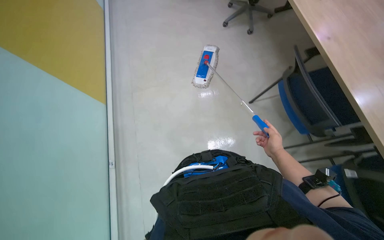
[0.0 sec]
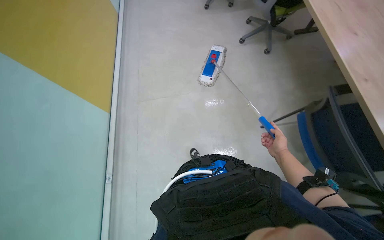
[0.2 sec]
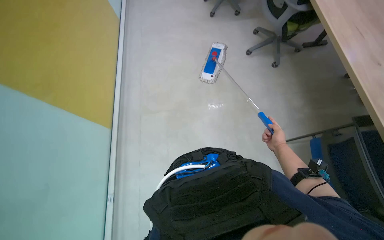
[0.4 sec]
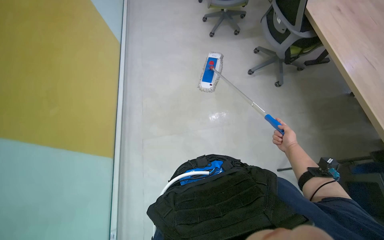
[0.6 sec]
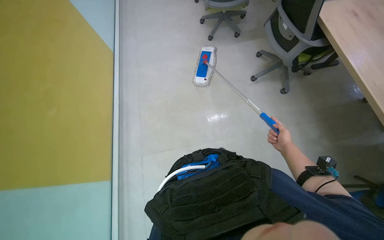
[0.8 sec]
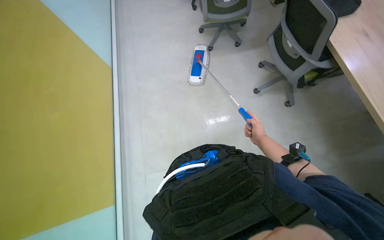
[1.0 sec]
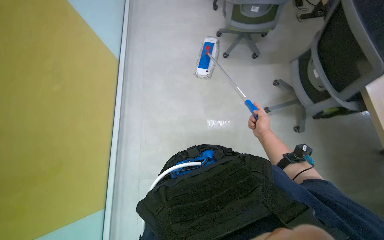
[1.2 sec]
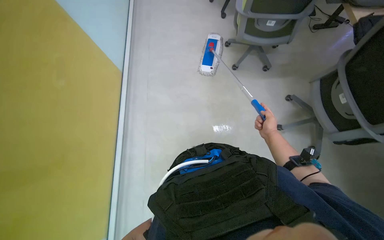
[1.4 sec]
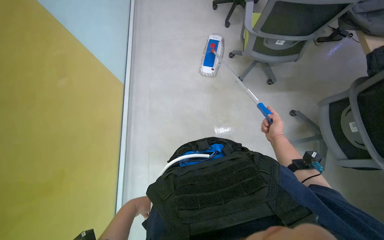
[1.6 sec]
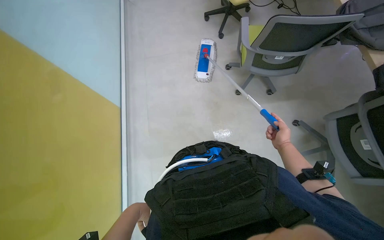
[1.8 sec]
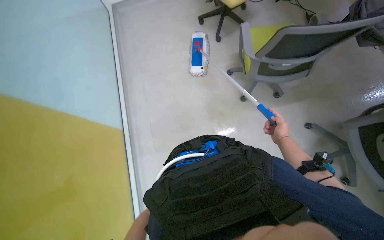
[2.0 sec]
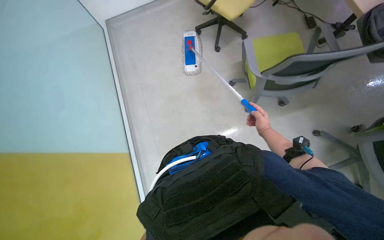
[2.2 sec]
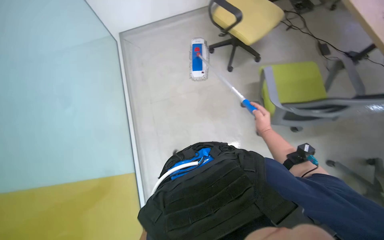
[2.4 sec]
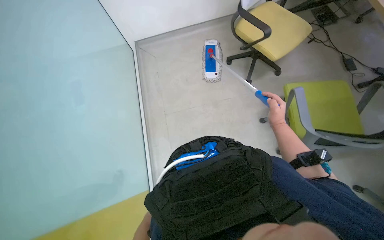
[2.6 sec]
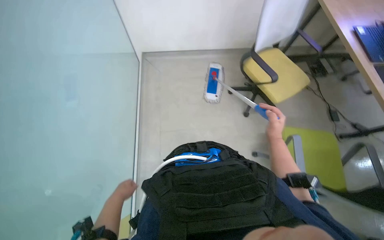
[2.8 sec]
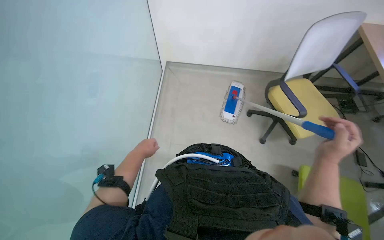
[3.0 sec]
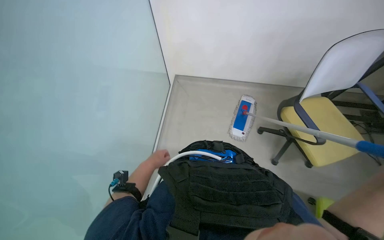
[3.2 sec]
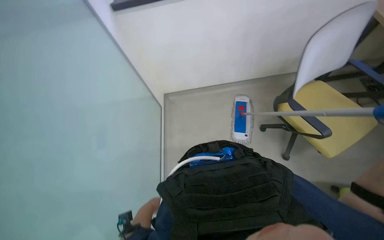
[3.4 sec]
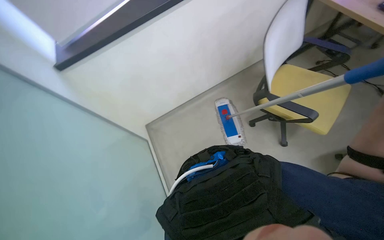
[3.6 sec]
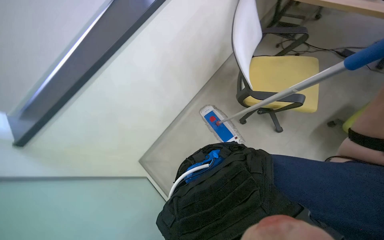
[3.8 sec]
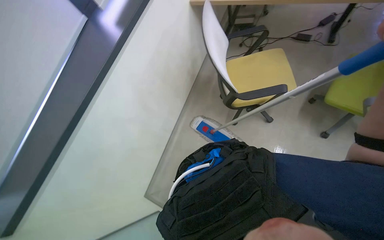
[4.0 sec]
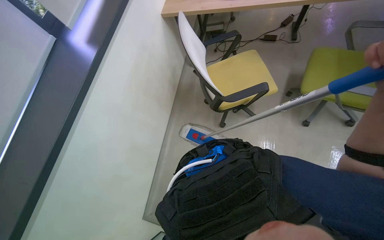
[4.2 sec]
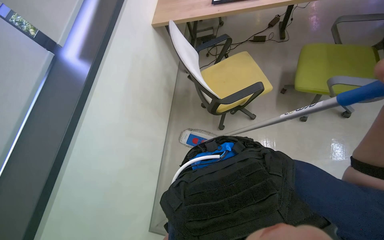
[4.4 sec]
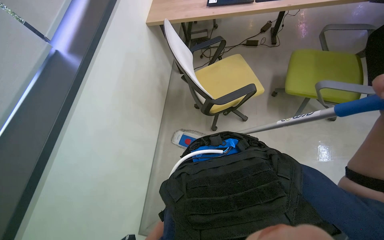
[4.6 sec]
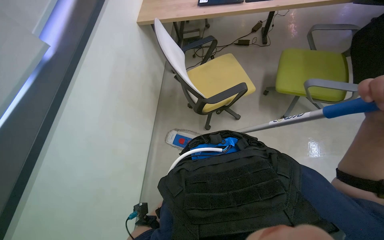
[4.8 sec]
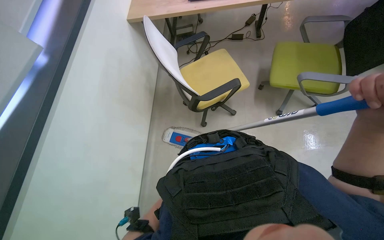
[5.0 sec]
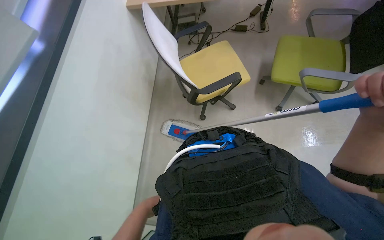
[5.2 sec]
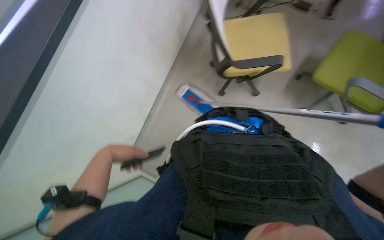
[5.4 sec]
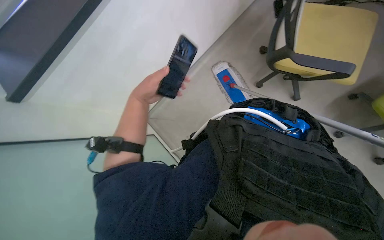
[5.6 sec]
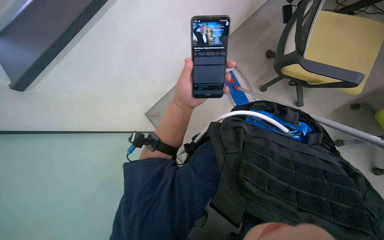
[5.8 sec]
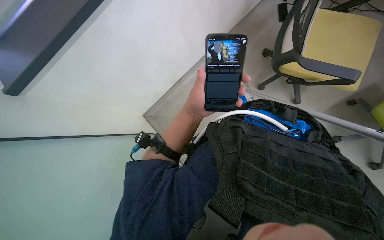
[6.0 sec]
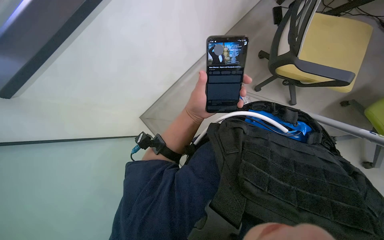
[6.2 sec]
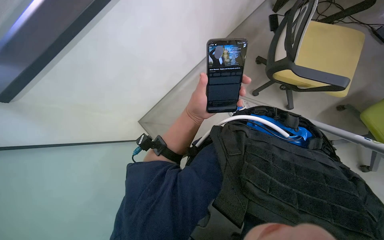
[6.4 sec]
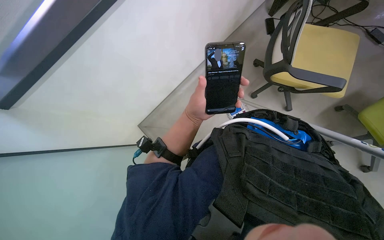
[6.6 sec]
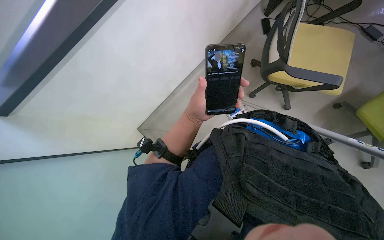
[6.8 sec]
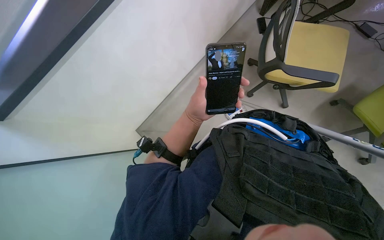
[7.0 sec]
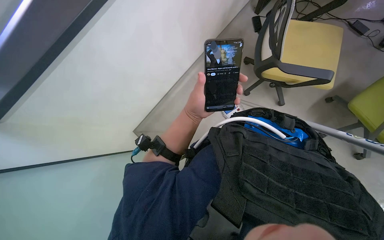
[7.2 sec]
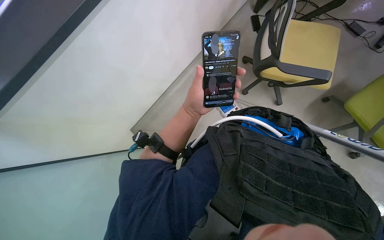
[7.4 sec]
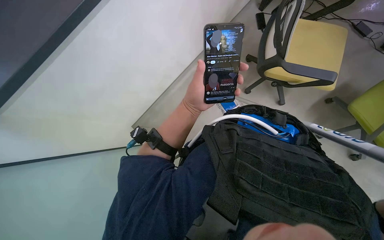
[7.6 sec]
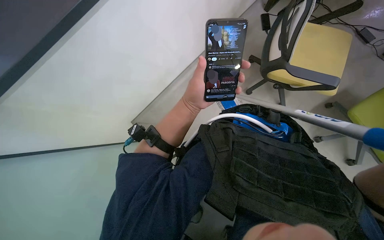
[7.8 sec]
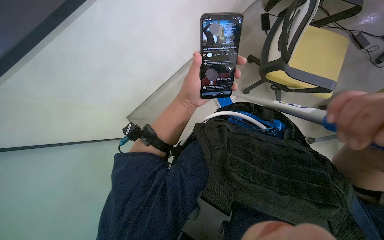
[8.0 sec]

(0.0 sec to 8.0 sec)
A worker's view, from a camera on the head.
Job: mopping floor.
The whole recording: Mopping office floor. The worker mops the office floor, moving chairs to access the area.
0.0 sec - 1.6 sec: The wearer moves roughly 1.5 m.
1.6 sec - 3.2 sec: The view tilts some 20 degrees upward.
3.2 sec - 4.8 sec: The head turns to the right by some 60 degrees. The camera pitches upward, by approximately 20 degrees.
4.8 sec - 6.4 sec: The wearer looks about 20 degrees further downward. The scene rotates clockwise by approximately 35 degrees.

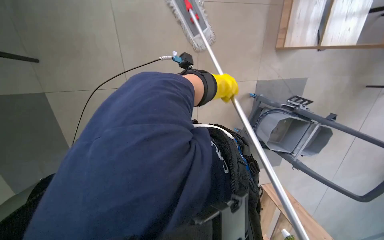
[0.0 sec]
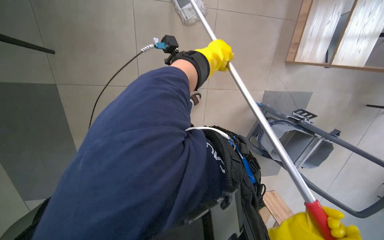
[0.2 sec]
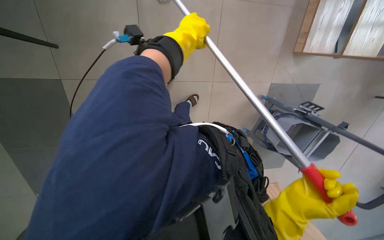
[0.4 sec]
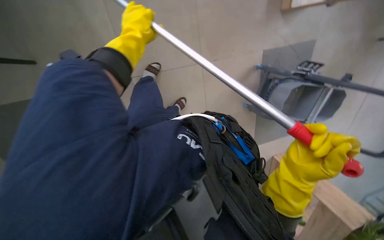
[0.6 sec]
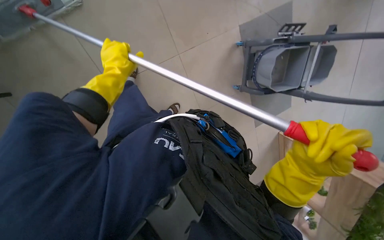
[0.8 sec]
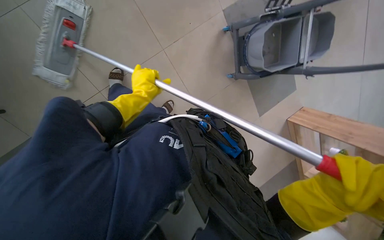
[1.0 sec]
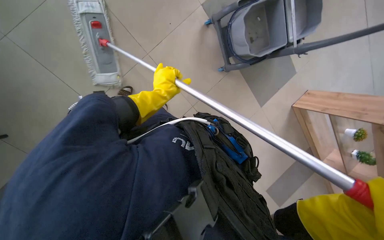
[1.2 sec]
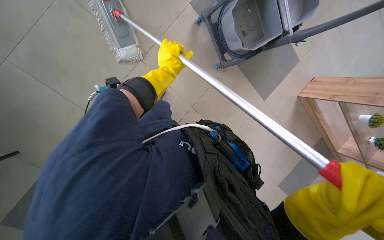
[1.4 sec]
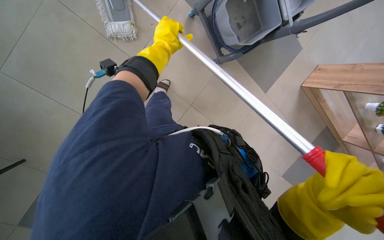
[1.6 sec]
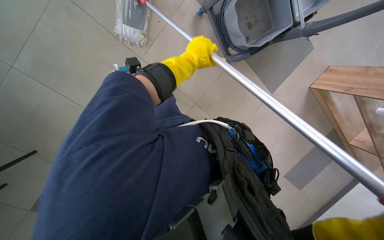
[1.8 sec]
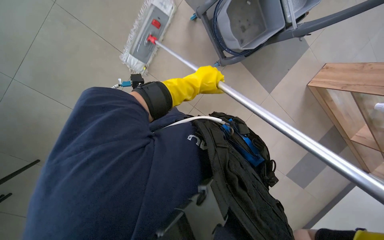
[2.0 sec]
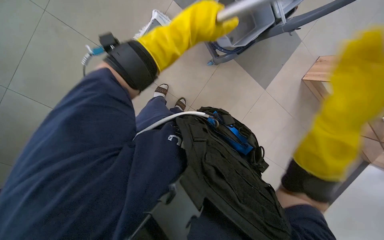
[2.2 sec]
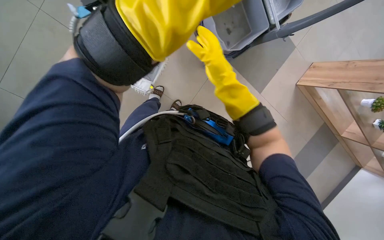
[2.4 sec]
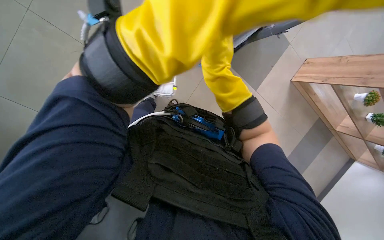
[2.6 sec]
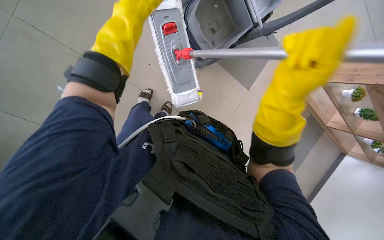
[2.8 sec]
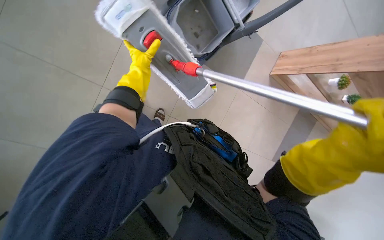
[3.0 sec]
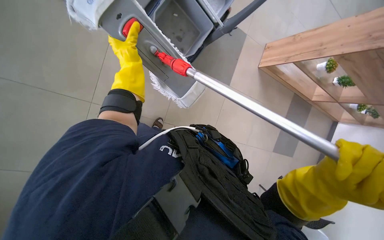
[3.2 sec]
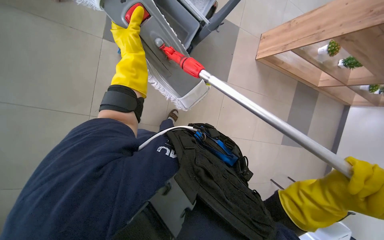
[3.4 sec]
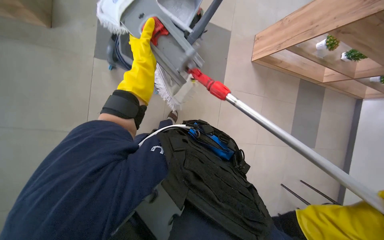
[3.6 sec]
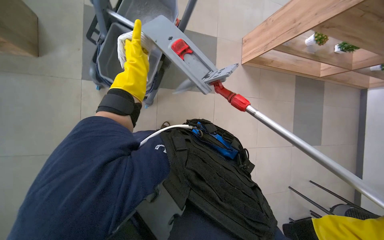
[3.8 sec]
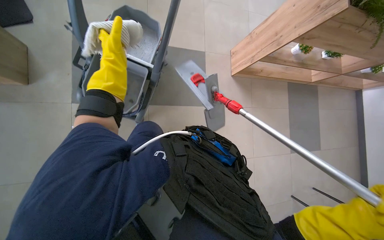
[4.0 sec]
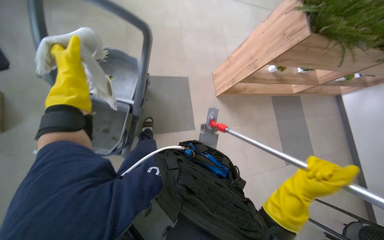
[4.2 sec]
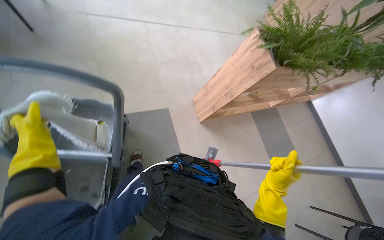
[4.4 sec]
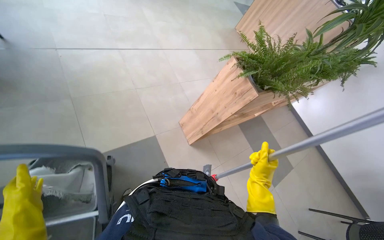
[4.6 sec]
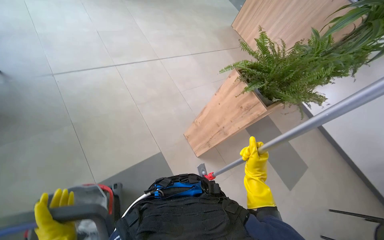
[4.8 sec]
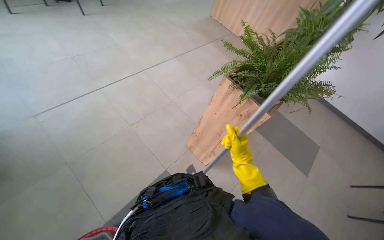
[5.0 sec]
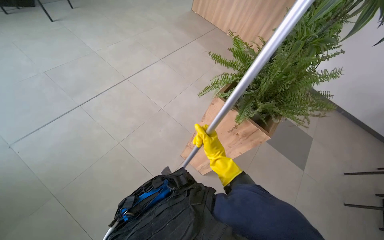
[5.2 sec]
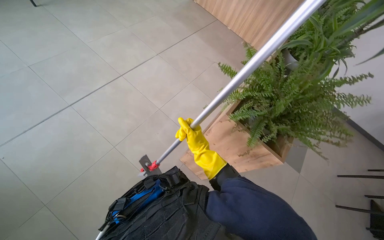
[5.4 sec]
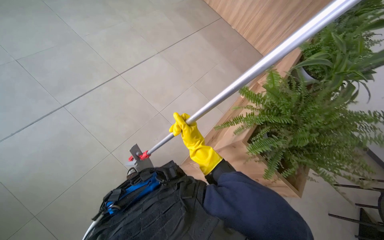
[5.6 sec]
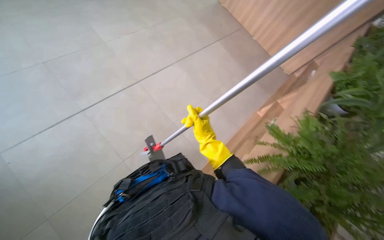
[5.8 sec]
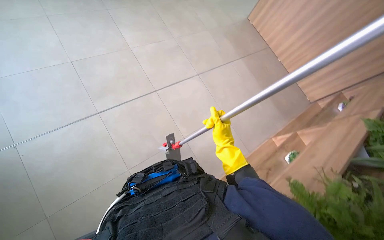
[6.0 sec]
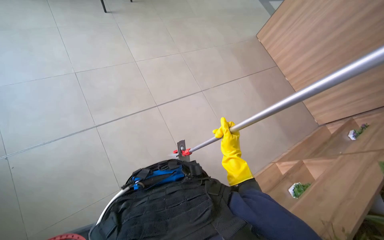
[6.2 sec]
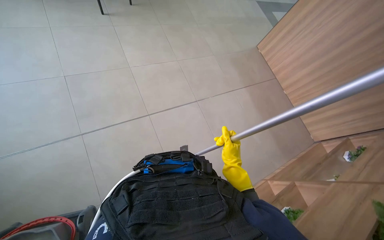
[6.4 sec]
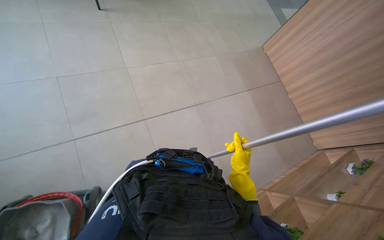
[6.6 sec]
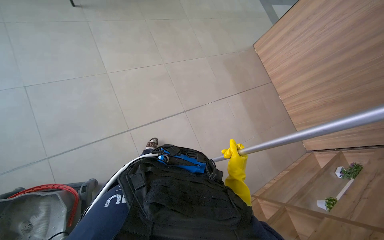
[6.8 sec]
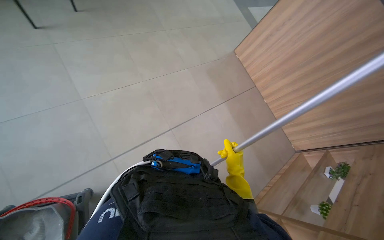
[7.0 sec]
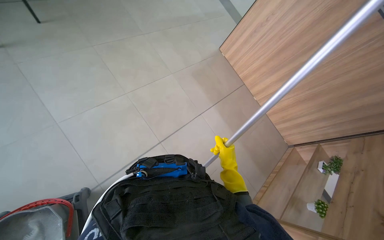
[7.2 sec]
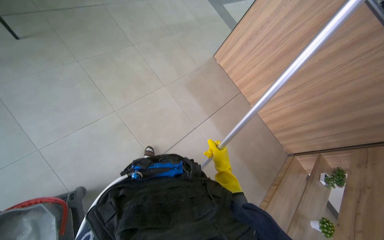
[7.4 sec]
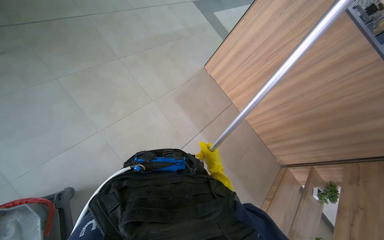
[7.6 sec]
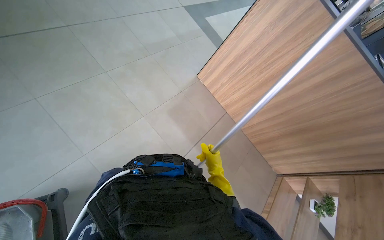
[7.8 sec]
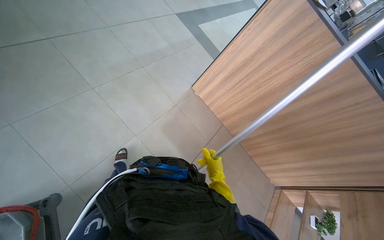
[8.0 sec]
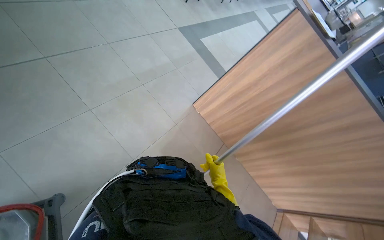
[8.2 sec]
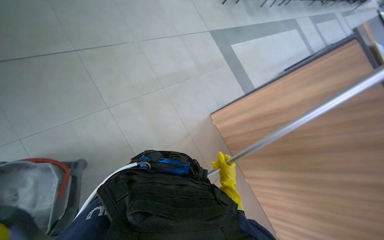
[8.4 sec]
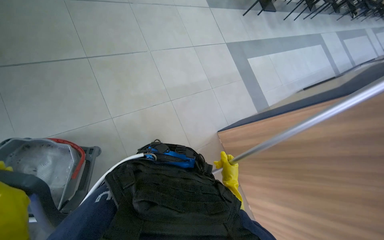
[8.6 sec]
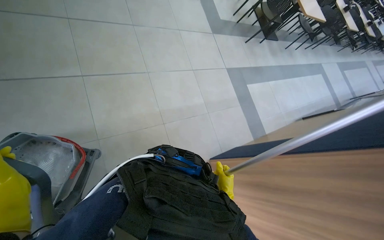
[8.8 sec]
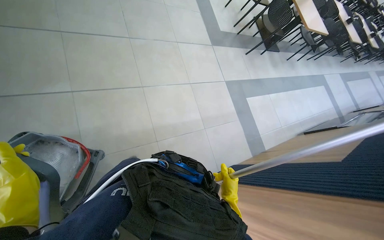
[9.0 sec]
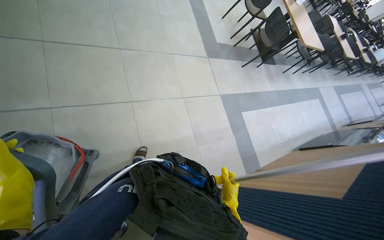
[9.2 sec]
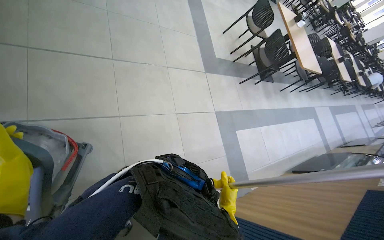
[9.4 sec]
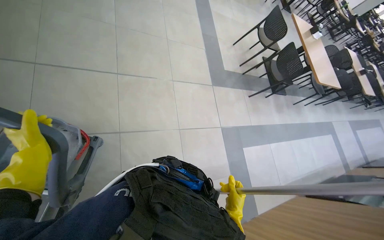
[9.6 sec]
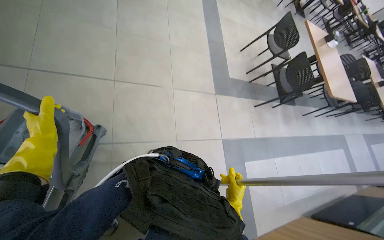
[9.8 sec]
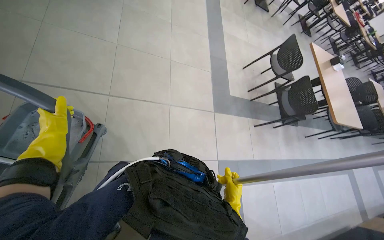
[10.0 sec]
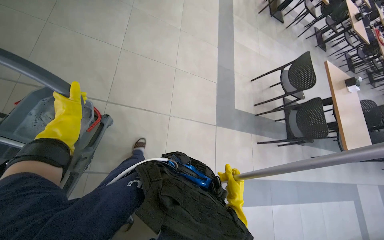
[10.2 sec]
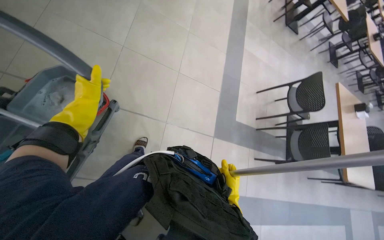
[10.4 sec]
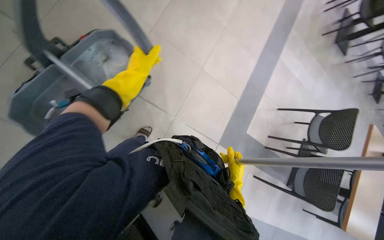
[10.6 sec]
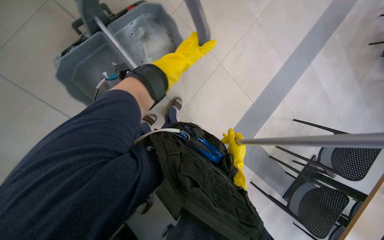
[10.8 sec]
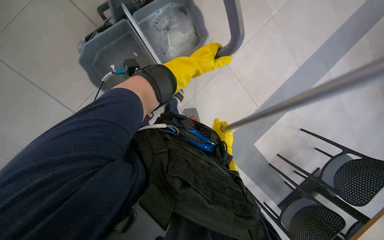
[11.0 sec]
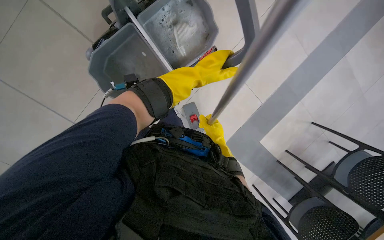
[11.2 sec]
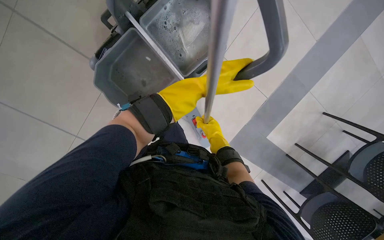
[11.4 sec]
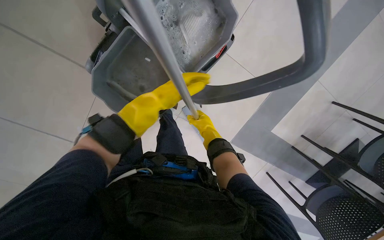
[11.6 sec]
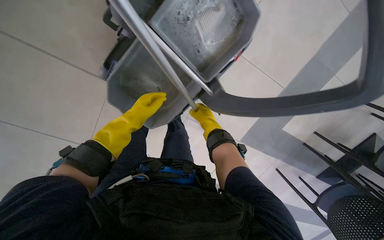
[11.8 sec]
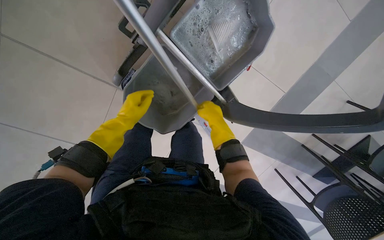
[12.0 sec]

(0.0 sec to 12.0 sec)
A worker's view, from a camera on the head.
Job: preparing cleaning supplies.
The whole recording: Changing mop head. The worker changes the mop head using the mop bucket and wringer.
3.0 sec - 4.4 sec: The wearer looks some 20 degrees further upward. The scene rotates counterclockwise by some 30 degrees. The left hand shifts about 20 cm nearer to the camera.
4.4 sec - 6.0 sec: The camera is carried about 1 m.
6.0 sec - 7.6 sec: The wearer moves about 1 m.
7.6 sec - 9.0 sec: The wearer moves about 50 cm. The view tips upward by some 20 degrees.
9.0 sec - 10.4 sec: The head travels some 1 m. The scene rotates clockwise by about 25 degrees.
10.4 sec - 12.0 sec: The wearer moves about 40 cm. The head rotates roughly 40 degrees to the left. The wearer looks some 20 degrees further downward.
